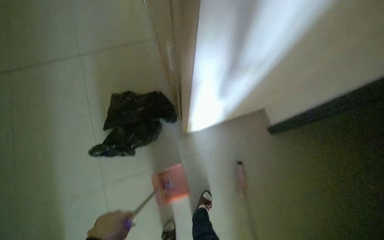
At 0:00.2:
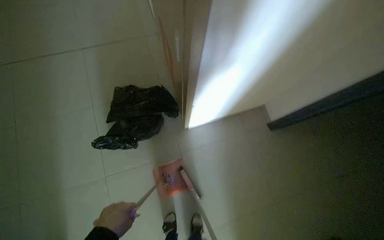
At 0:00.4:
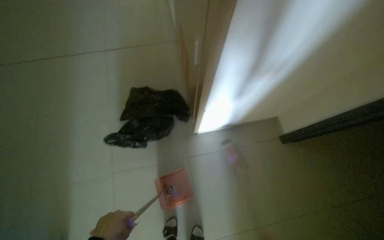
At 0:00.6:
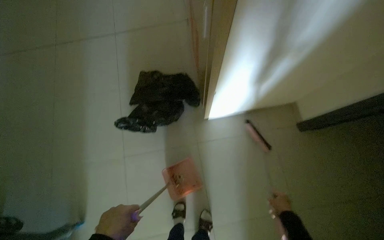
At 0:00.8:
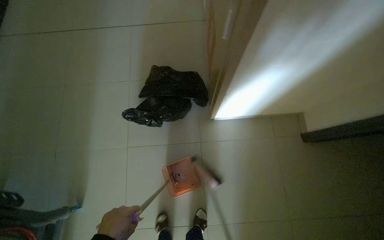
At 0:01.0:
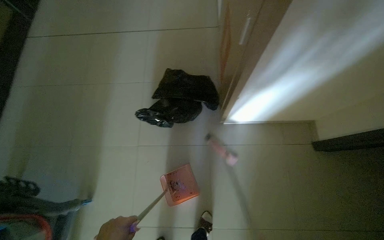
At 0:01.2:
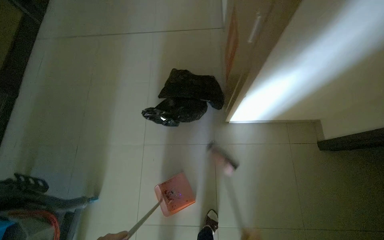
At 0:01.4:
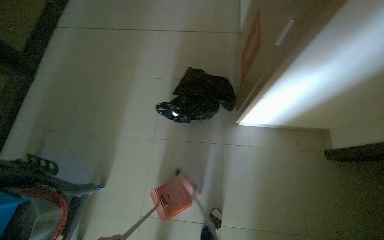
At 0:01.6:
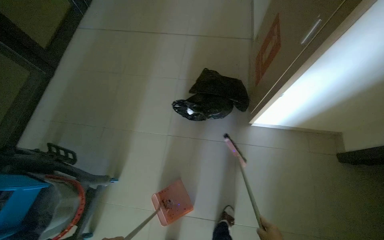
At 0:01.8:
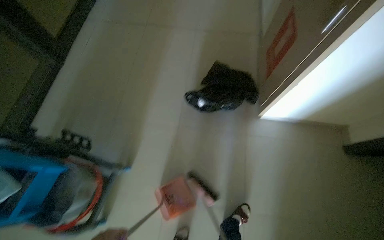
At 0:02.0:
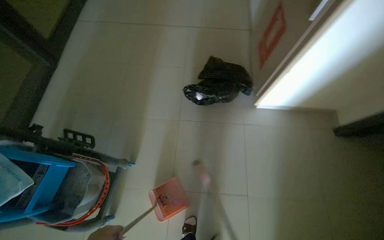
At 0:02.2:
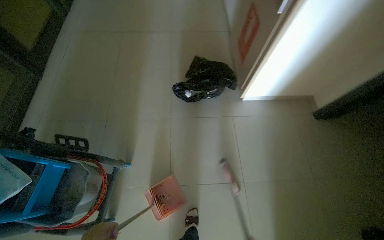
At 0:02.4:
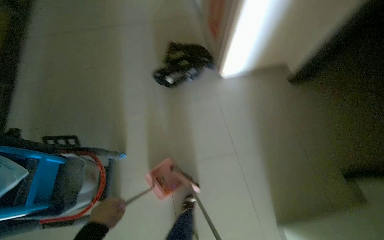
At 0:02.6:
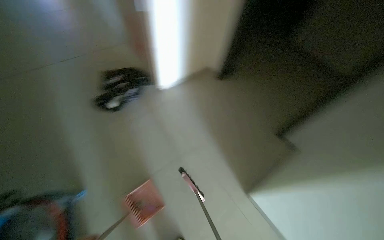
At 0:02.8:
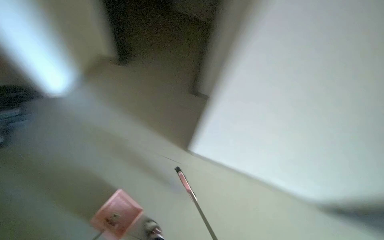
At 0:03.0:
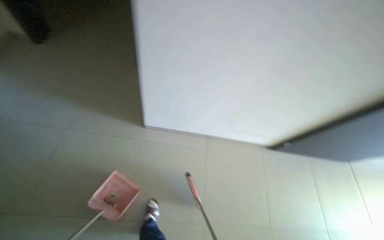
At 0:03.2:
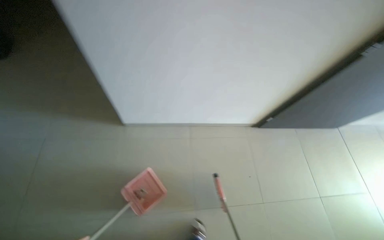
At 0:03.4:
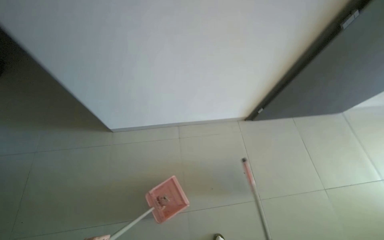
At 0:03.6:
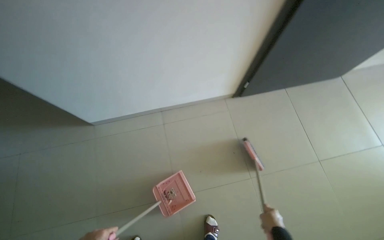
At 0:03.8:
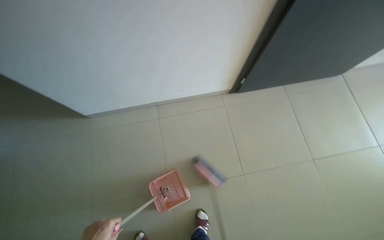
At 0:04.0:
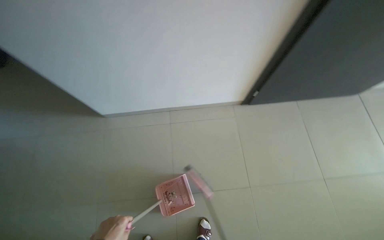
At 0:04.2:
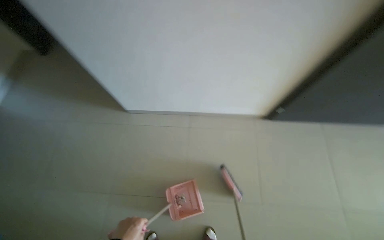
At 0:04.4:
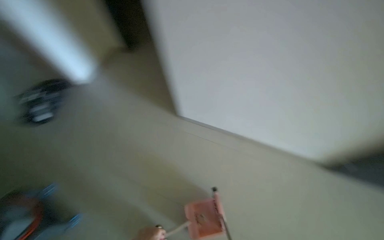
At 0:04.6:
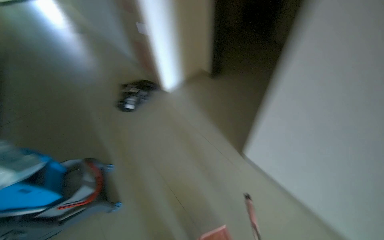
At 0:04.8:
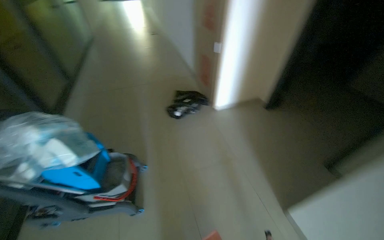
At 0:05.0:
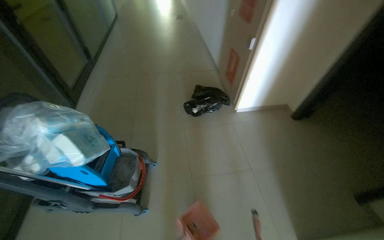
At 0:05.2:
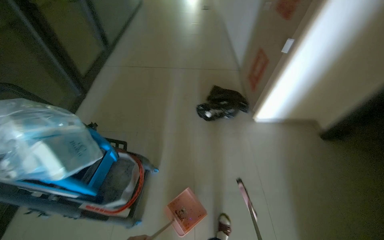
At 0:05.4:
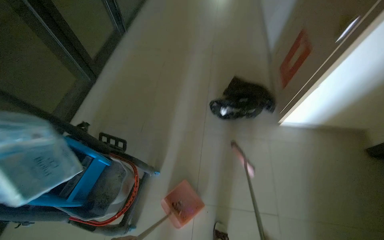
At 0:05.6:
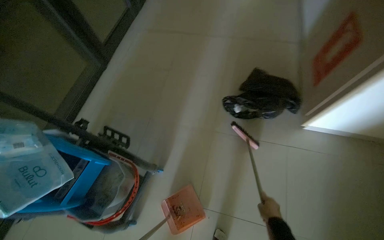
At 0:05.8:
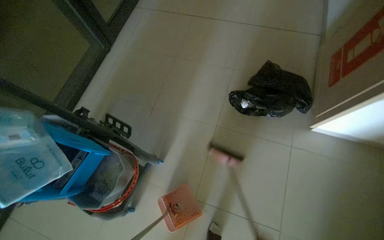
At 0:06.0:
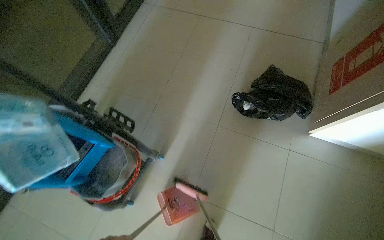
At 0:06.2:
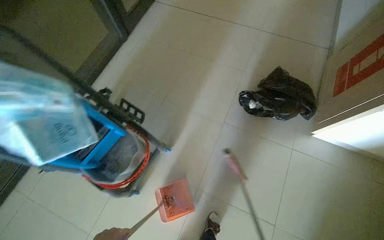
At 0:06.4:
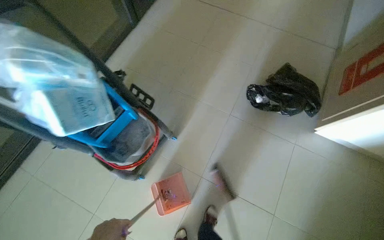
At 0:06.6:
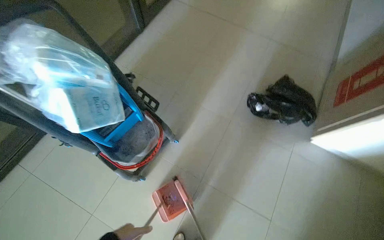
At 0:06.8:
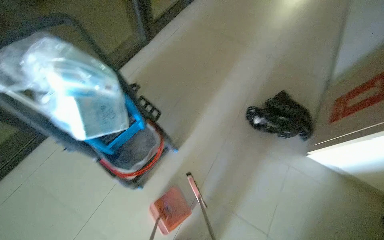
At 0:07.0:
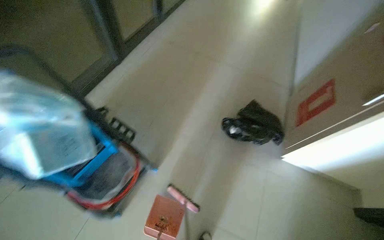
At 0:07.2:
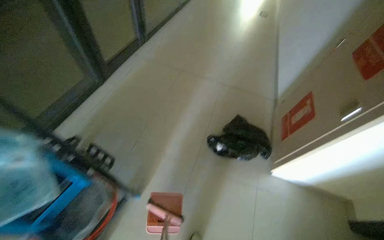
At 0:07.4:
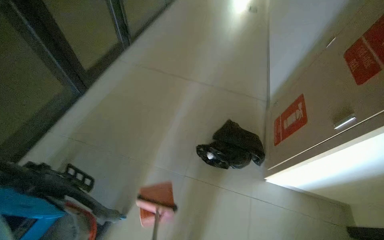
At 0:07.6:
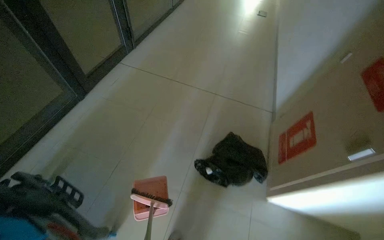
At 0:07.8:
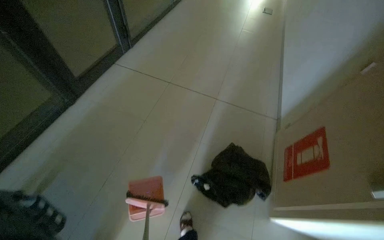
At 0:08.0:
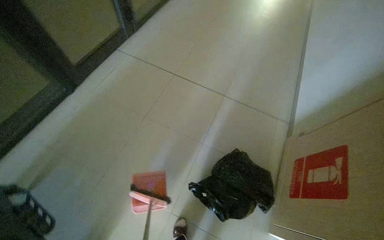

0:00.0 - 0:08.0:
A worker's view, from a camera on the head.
Job: sweeping floor.
The whole recording: Sweeping hallway floor. The worker sweeps debris from the hallway floor using a broom and dustpan.
0:00.0 - 0:01.6: The head turns to the left by some 25 degrees.
0:03.2 - 0:04.8: The head turns to the left by about 55 degrees. The view tips upward by about 20 degrees.
0:04.8 - 0:06.4: The head travels approximately 70 cm. The wearer's head swings some 45 degrees to the left. The view tilts roughly 25 degrees downward.
0:06.4 - 0:08.0: The wearer moves about 70 cm.

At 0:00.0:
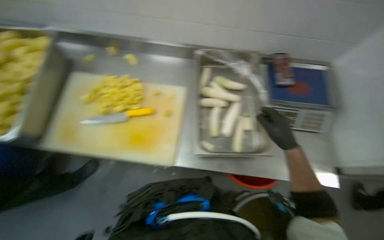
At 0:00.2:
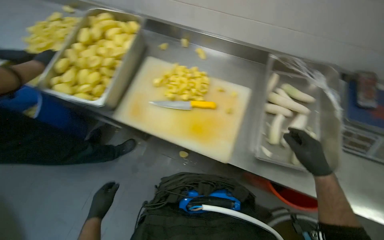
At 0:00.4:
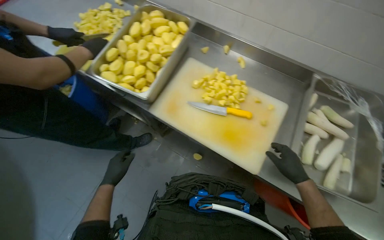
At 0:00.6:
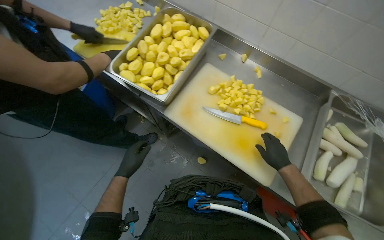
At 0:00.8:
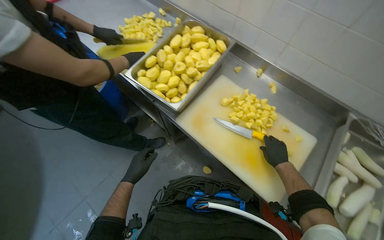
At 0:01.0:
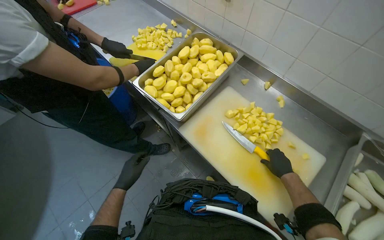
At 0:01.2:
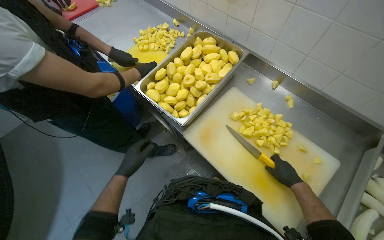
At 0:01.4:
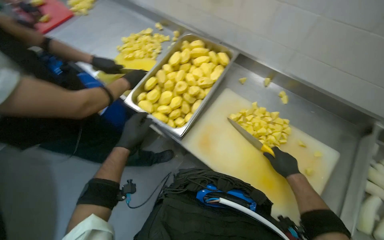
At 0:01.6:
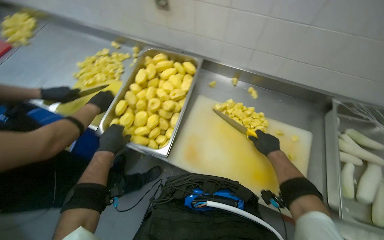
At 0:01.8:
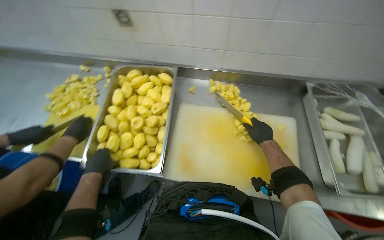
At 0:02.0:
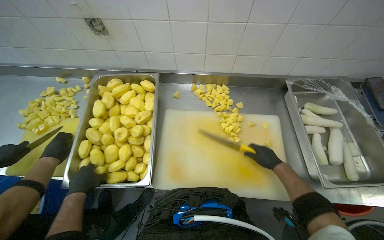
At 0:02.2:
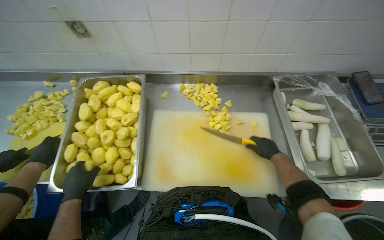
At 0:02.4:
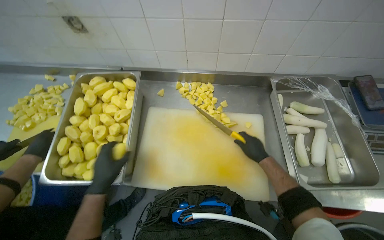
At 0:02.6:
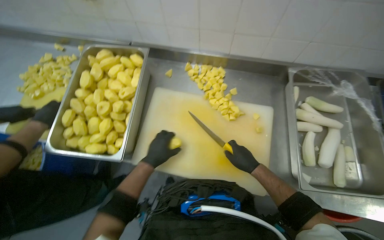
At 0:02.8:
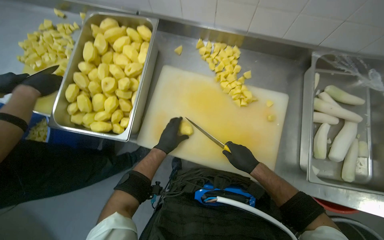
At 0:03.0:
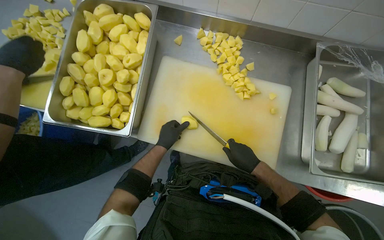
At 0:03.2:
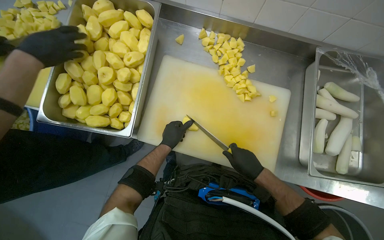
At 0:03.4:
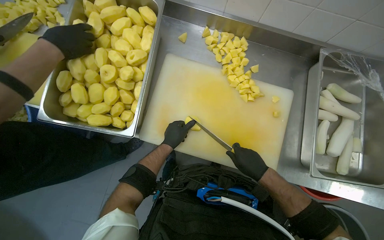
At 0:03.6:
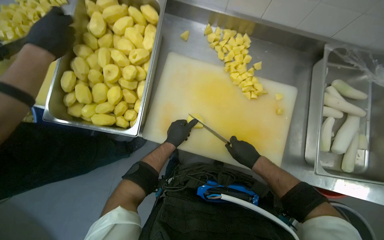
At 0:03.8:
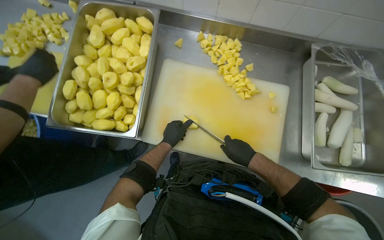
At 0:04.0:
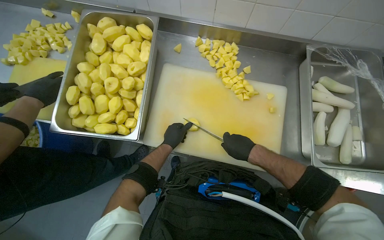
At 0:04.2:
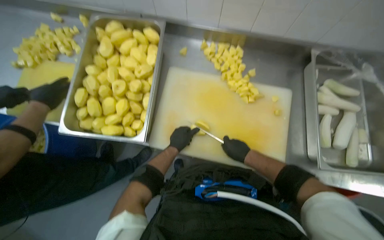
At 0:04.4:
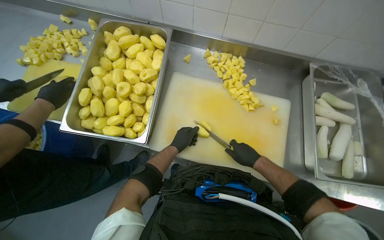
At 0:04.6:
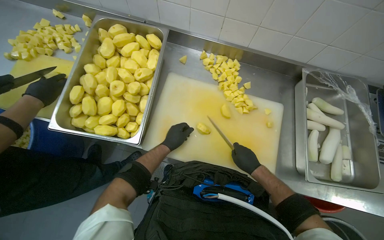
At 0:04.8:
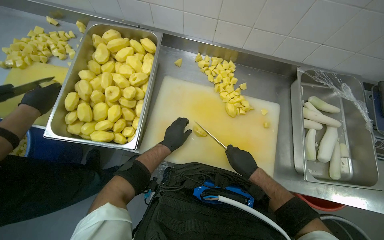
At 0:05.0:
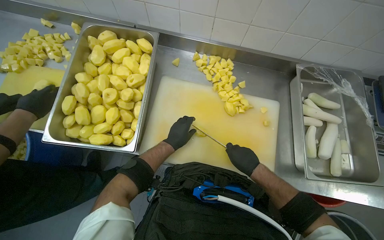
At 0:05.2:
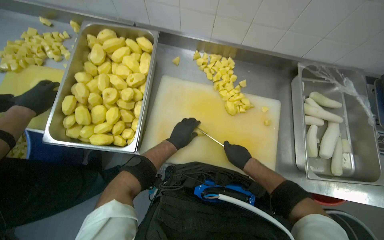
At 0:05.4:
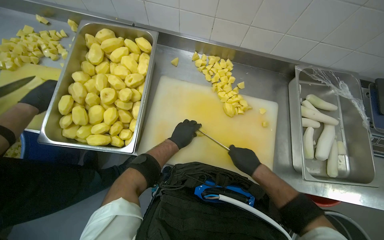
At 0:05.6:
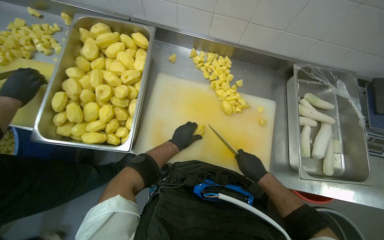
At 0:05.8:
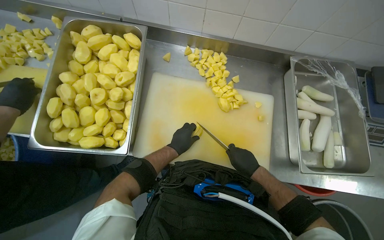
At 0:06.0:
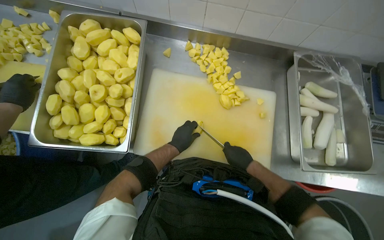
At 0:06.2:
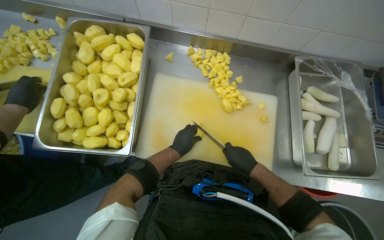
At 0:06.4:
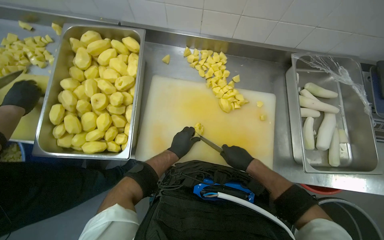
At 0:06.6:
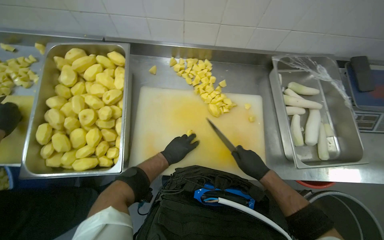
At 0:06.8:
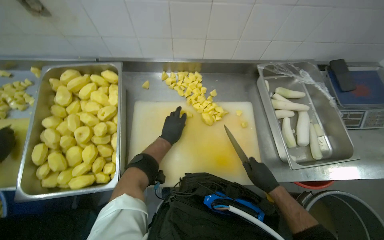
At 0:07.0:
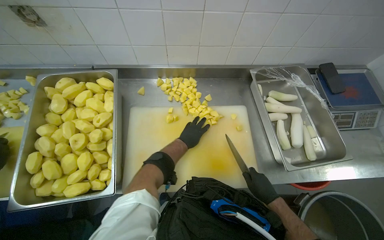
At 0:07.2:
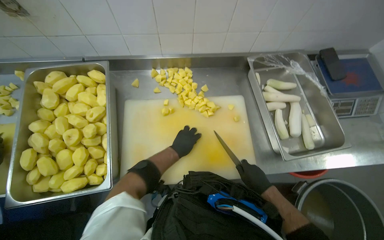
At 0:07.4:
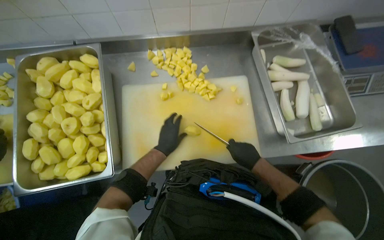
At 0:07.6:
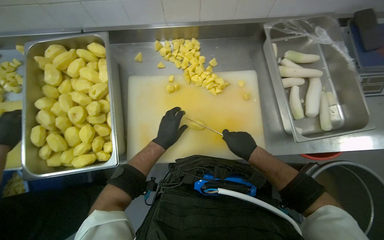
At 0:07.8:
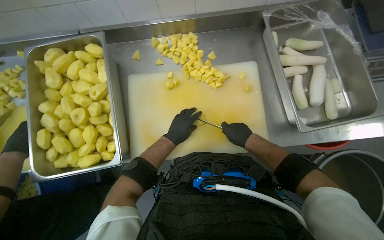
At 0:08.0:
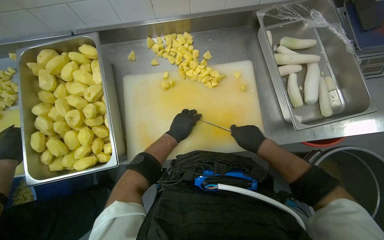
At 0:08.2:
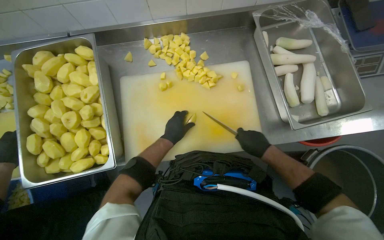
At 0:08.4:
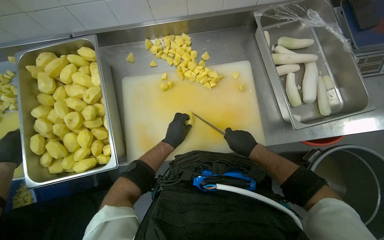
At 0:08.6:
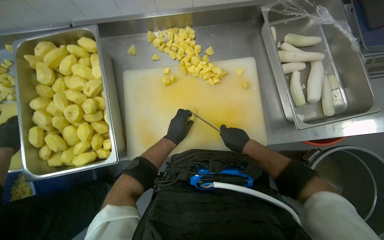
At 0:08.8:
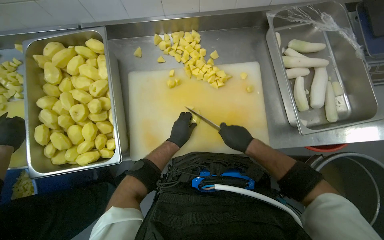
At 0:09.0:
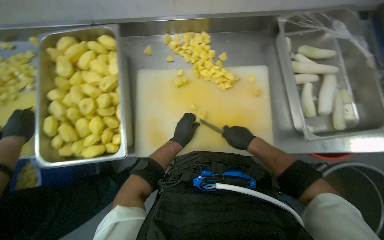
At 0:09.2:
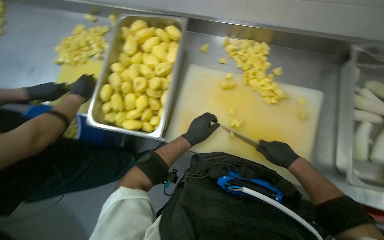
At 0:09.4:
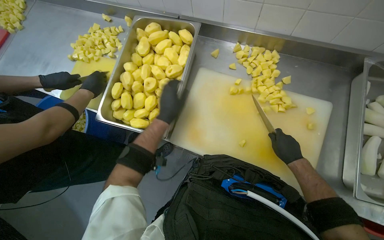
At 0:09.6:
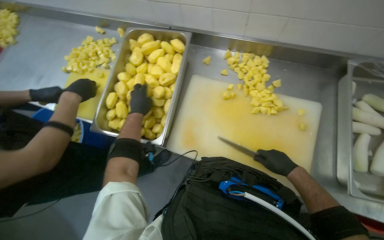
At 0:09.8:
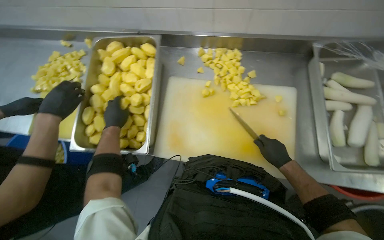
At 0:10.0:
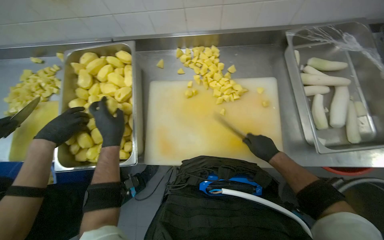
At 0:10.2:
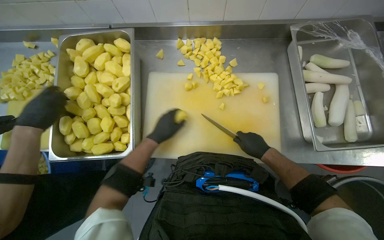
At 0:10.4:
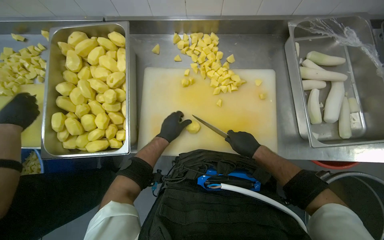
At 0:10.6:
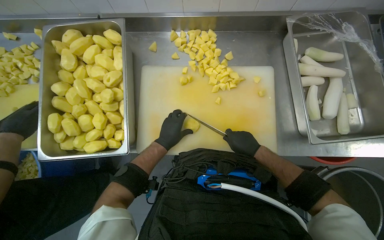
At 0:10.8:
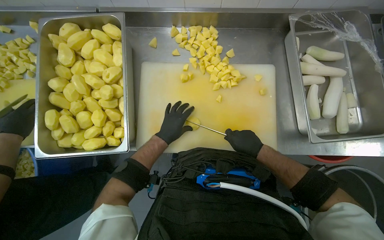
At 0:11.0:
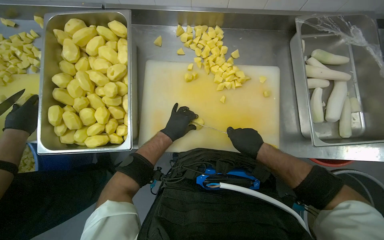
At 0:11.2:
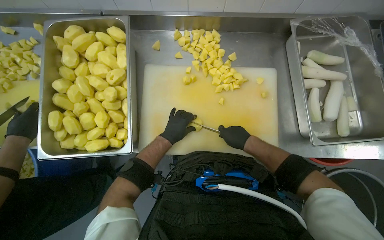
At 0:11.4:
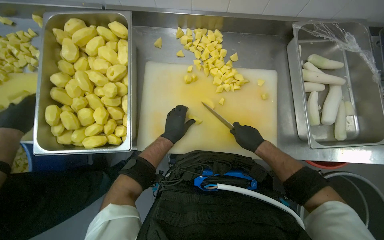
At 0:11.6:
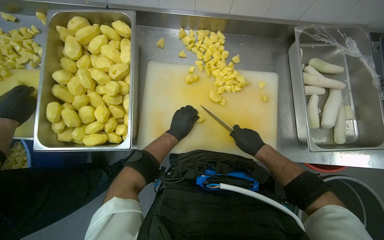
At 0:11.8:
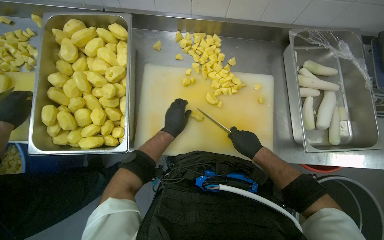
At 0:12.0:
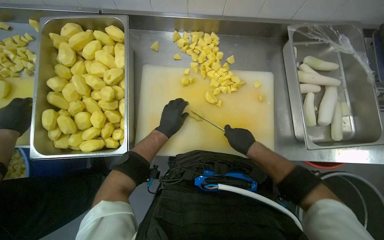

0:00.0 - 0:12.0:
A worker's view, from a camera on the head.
Job: preparing food.
The whole recording: Cutting potatoes into pieces. The worker cuts peeled potatoes into smaller pieces on a white cutting board.
0:00.0 - 0:01.6: The camera is carried some 50 cm.
0:03.0 - 0:06.0: The hands stay close to where they were, moving slightly.
0:06.0 - 0:07.6: The right hand reaches approximately 5 cm down the picture, then returns.
0:07.6 - 0:09.0: The hands make small movements and keep their place.
0:09.0 - 0:10.4: The left hand goes to the left and returns, roughly 30 cm each way.
0:10.4 - 0:12.0: The hands stay close to where they were, moving slightly.
